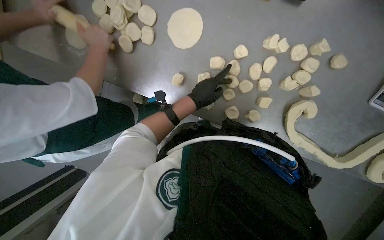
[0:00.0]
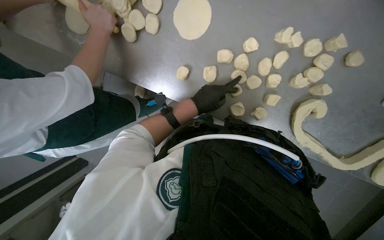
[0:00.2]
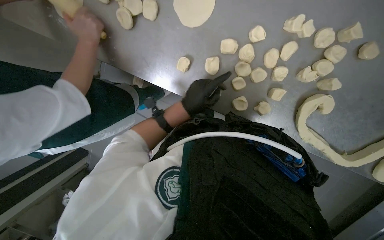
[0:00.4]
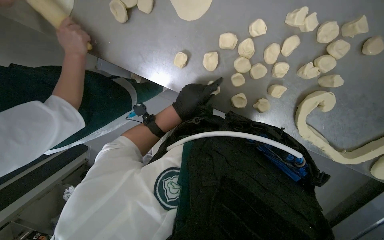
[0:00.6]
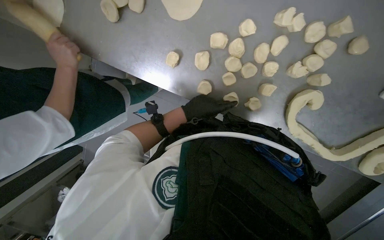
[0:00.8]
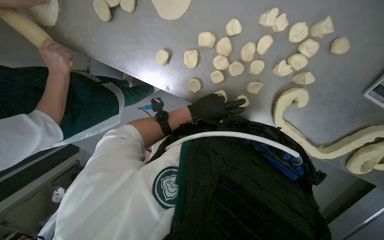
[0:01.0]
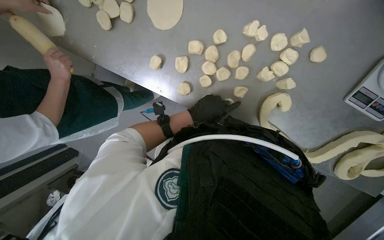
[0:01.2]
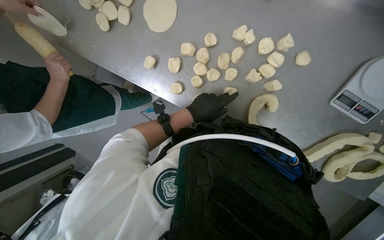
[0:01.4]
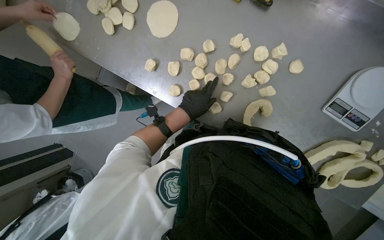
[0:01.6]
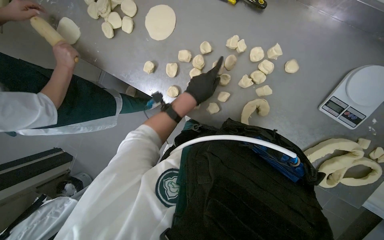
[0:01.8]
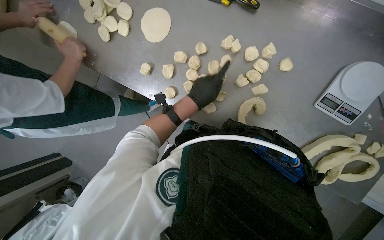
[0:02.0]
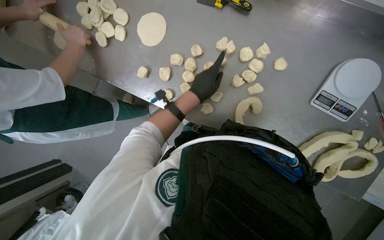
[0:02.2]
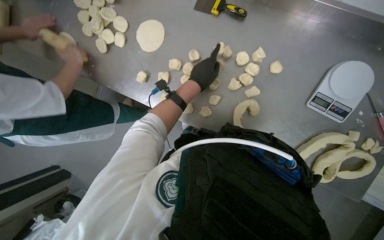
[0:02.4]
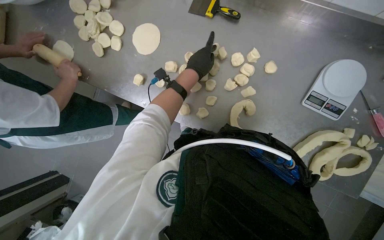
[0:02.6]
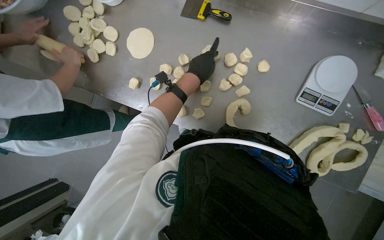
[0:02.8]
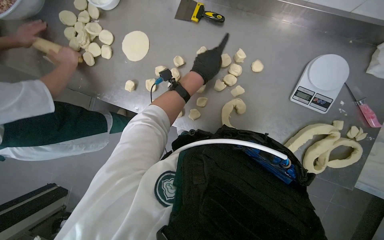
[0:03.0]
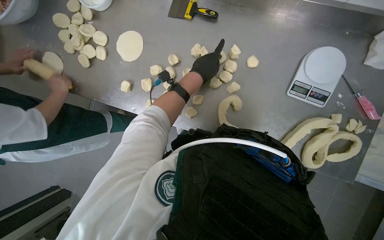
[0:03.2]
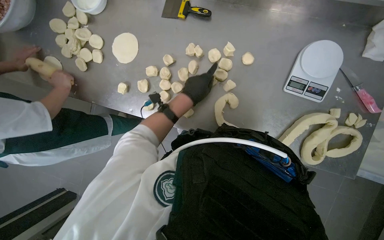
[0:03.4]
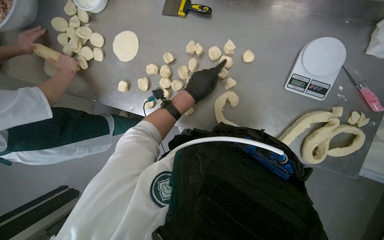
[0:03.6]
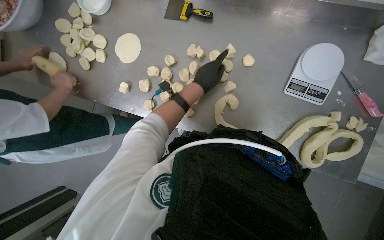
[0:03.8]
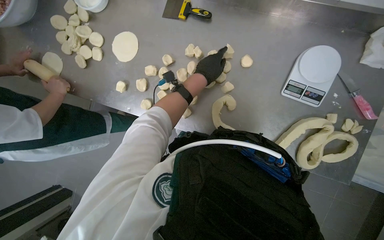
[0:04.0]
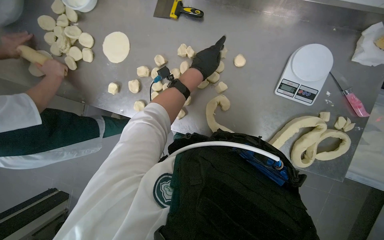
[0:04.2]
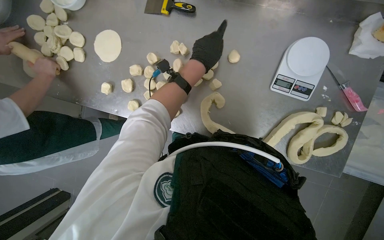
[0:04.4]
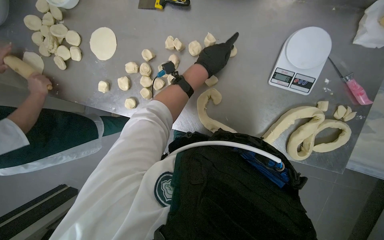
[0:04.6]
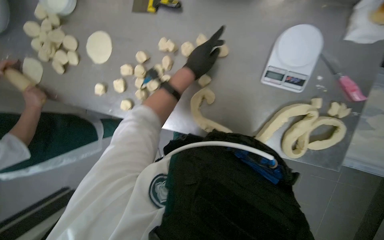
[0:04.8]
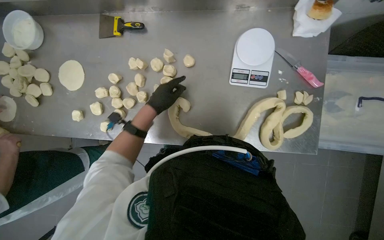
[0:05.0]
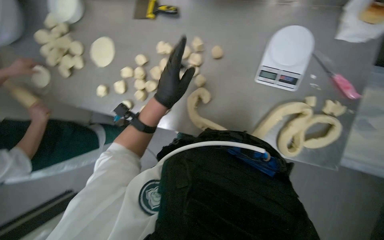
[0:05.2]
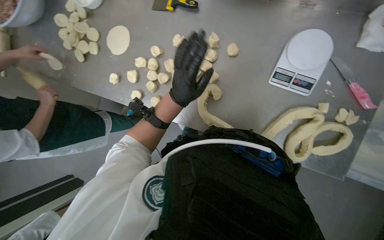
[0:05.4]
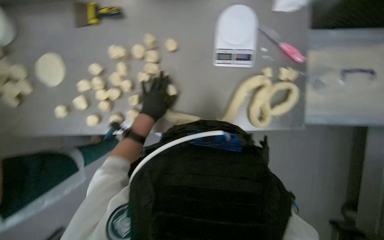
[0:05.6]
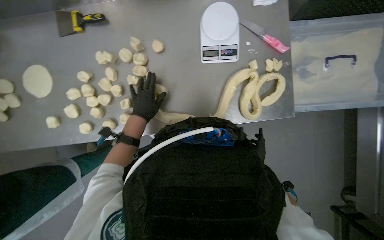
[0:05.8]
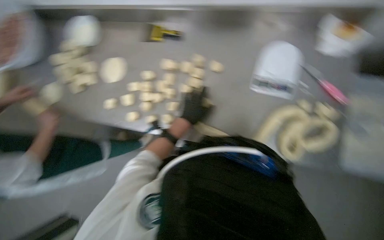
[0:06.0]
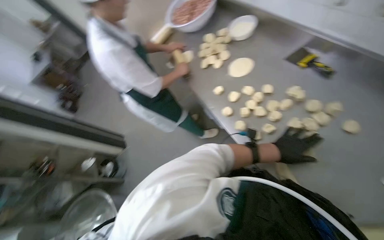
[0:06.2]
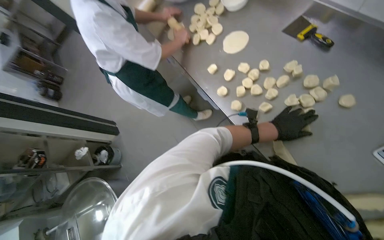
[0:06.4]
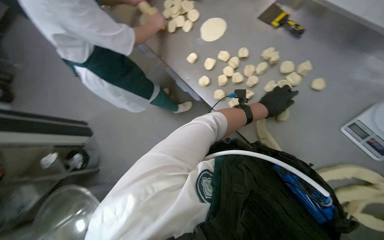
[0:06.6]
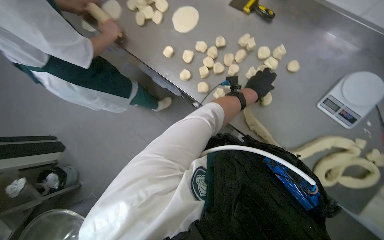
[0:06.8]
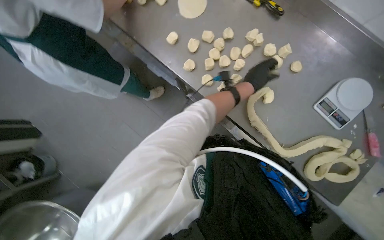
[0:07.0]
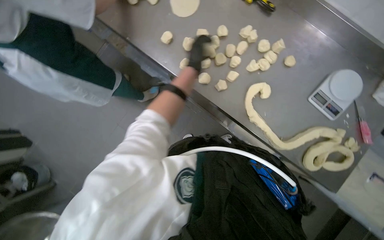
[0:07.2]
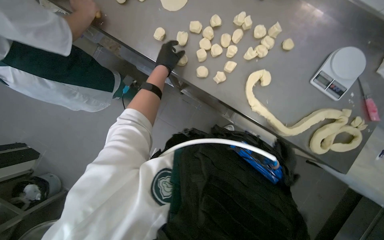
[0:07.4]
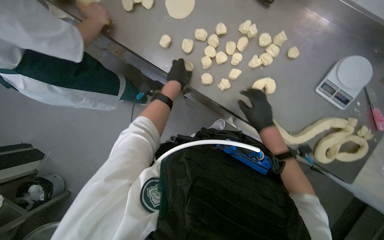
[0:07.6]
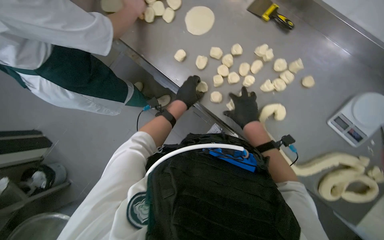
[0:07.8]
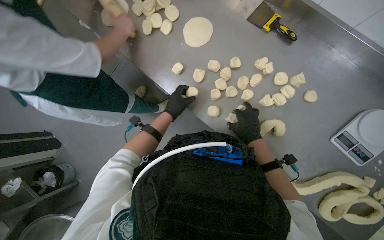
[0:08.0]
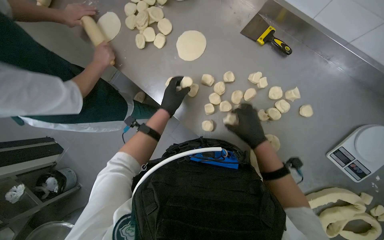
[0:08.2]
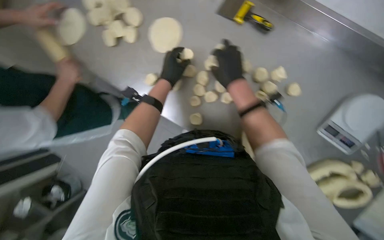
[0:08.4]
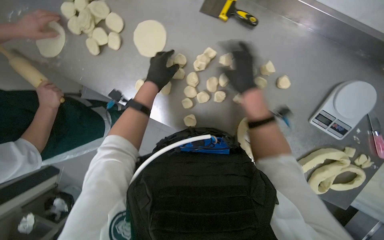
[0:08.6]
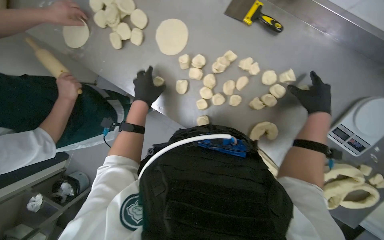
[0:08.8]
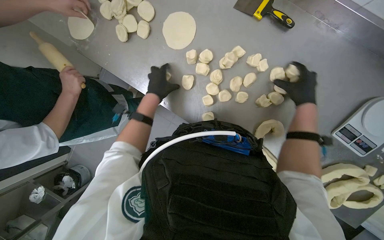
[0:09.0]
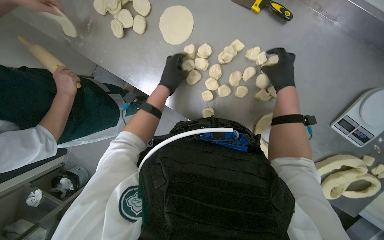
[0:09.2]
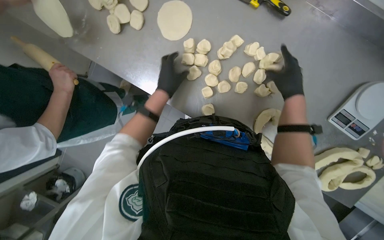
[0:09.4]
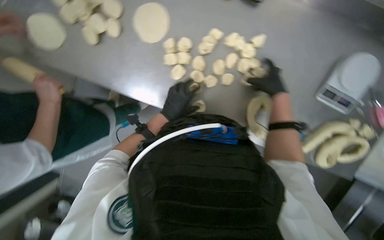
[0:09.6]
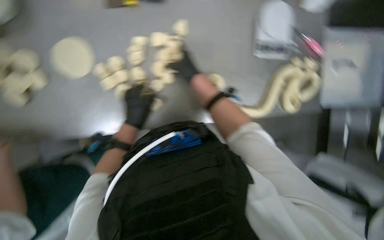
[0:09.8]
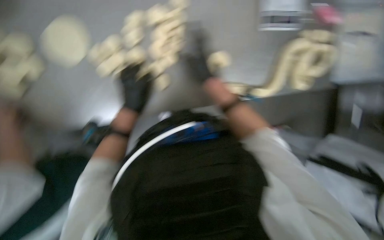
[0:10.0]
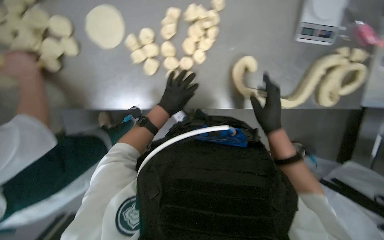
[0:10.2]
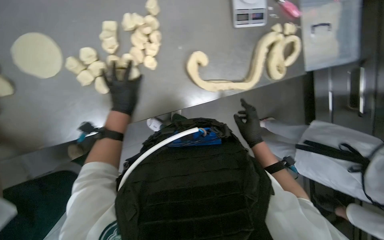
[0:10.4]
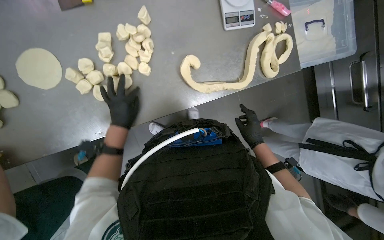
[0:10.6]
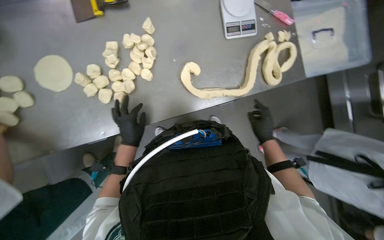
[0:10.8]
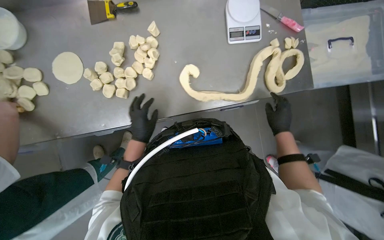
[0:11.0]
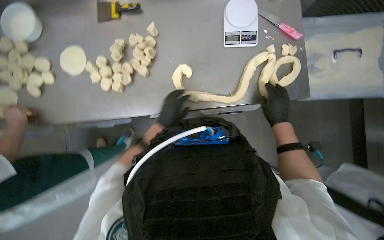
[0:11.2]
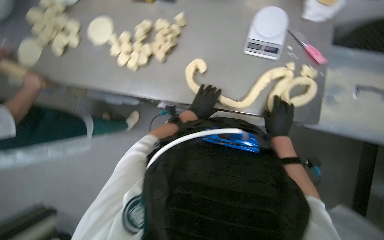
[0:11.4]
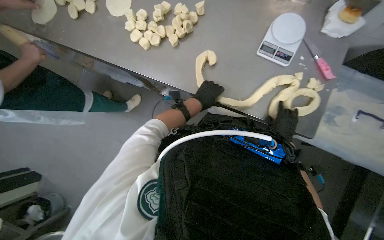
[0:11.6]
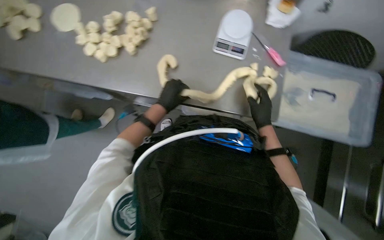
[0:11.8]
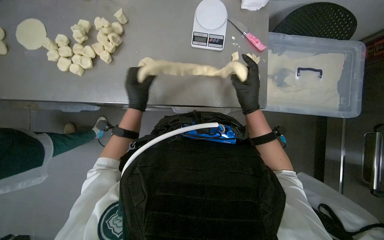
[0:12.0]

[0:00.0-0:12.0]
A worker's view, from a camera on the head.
Job: preparing food.
The whole recording: Shaping and cutting dough into portions. The worker shapes a long piece of dough and then cuts it into smaller portions.
0:04.4 to 0:06.0: The left hand travels down the picture by roughly 20 cm.
0:06.0 to 0:07.6: The camera pitches downward, by approximately 10 degrees.
0:07.6 to 0:09.0: The right hand shifts approximately 35 cm up the picture and to the right.
0:09.0 to 0:10.4: The wearer's head swings roughly 55 degrees to the right. The camera pitches downward, by roughly 15 degrees.
0:10.4 to 0:12.0: The wearer moves roughly 40 cm. The wearer's head swings about 20 degrees to the left.

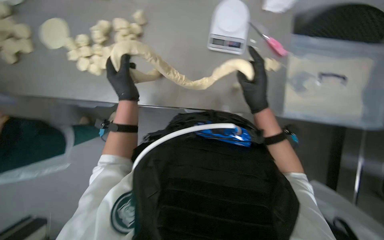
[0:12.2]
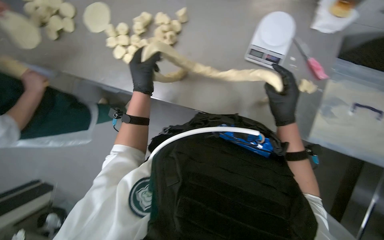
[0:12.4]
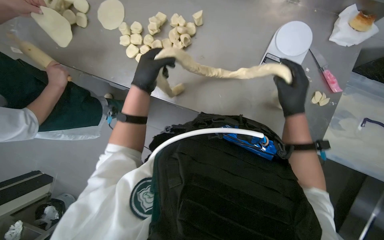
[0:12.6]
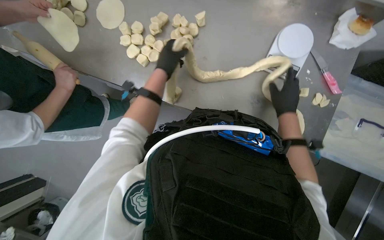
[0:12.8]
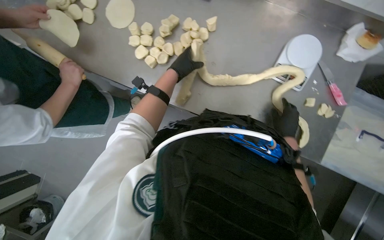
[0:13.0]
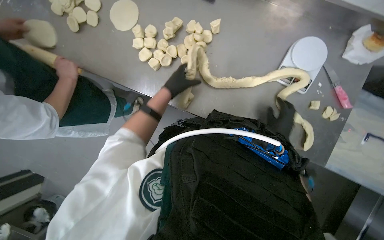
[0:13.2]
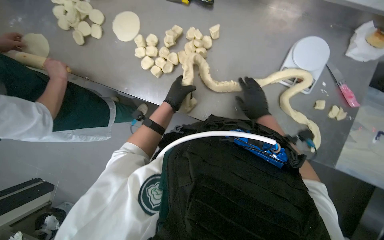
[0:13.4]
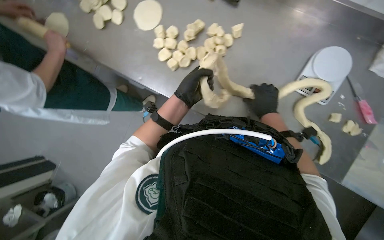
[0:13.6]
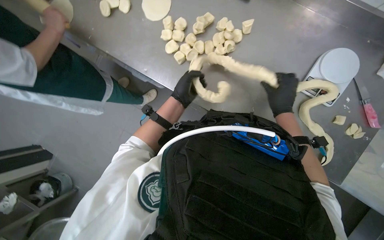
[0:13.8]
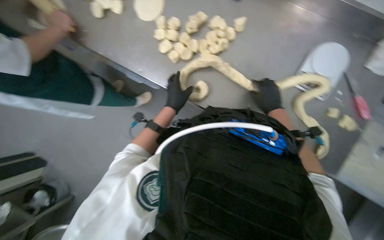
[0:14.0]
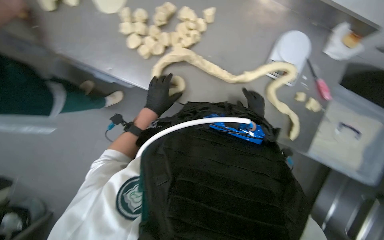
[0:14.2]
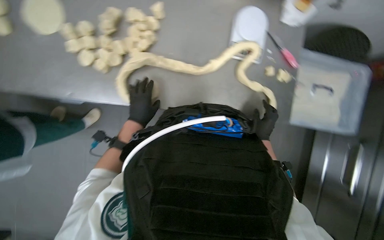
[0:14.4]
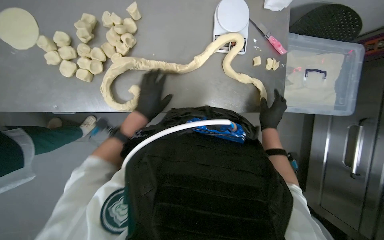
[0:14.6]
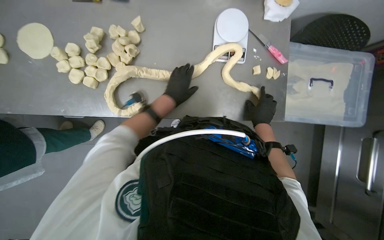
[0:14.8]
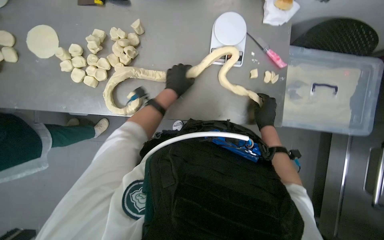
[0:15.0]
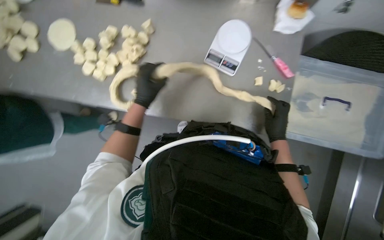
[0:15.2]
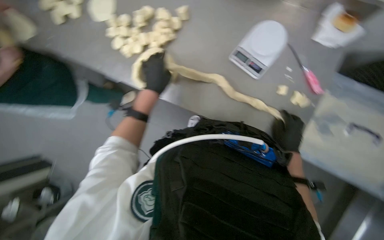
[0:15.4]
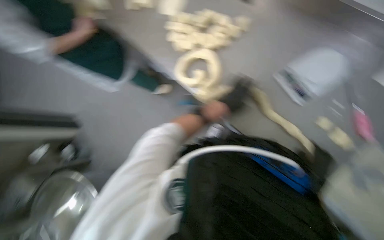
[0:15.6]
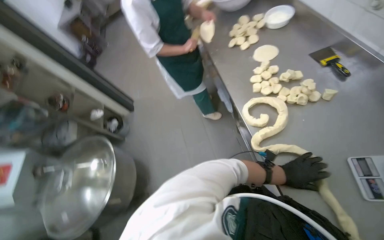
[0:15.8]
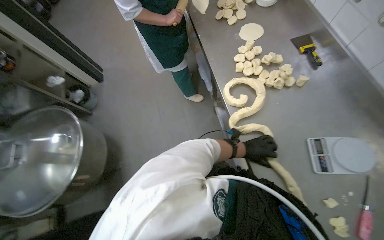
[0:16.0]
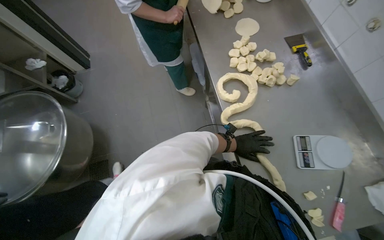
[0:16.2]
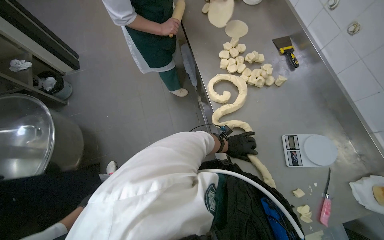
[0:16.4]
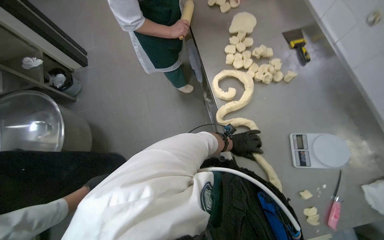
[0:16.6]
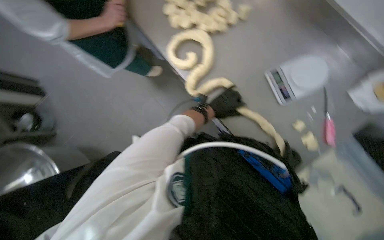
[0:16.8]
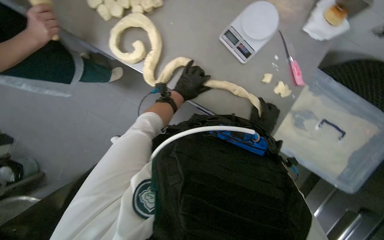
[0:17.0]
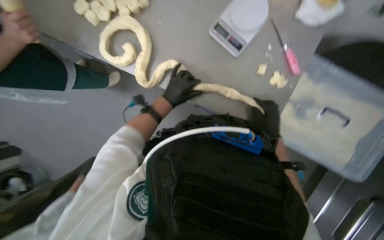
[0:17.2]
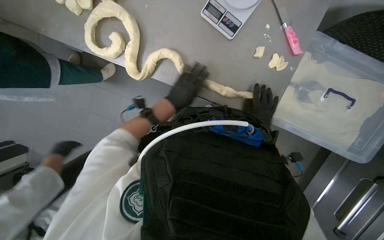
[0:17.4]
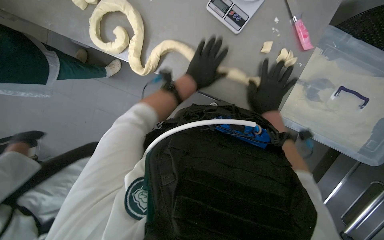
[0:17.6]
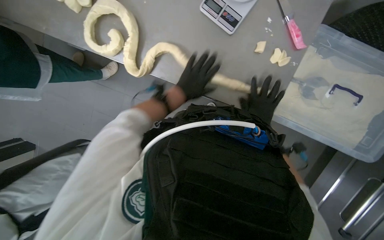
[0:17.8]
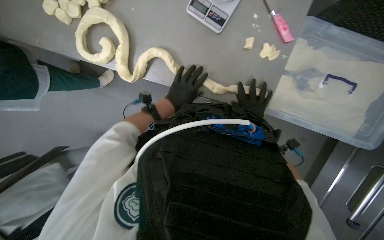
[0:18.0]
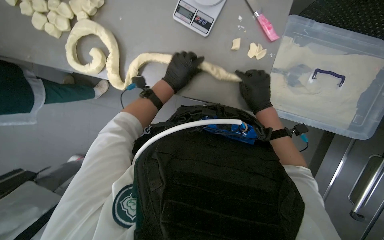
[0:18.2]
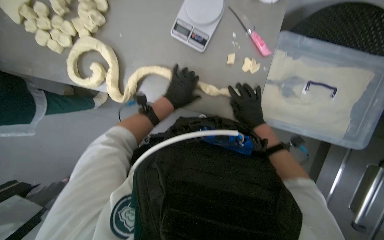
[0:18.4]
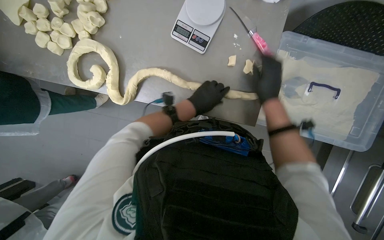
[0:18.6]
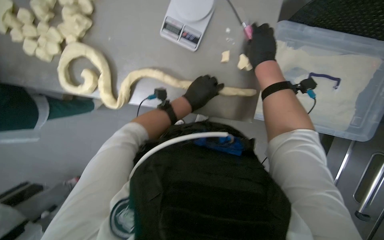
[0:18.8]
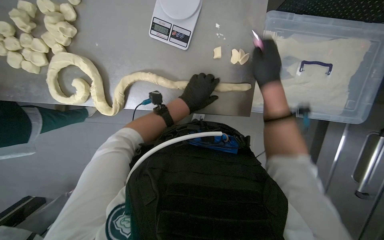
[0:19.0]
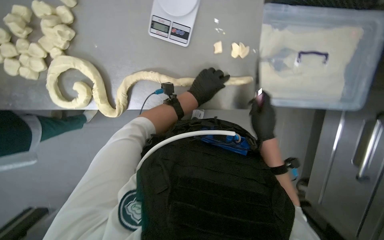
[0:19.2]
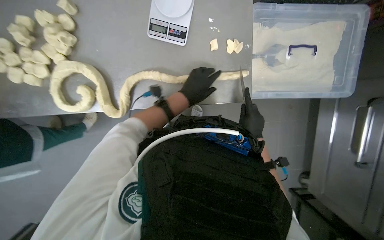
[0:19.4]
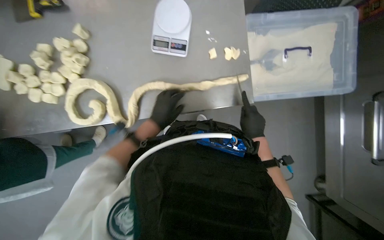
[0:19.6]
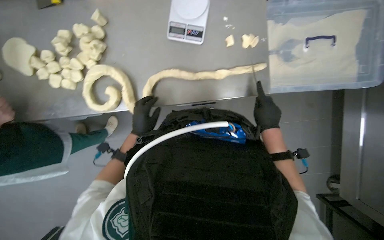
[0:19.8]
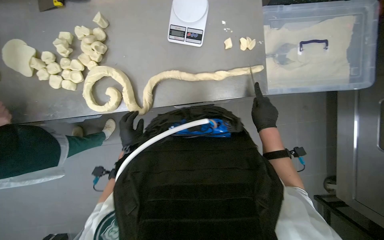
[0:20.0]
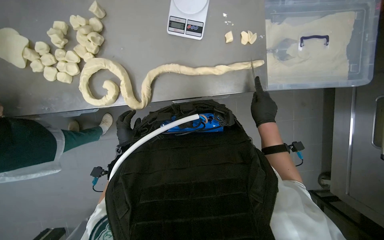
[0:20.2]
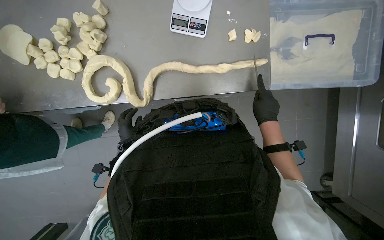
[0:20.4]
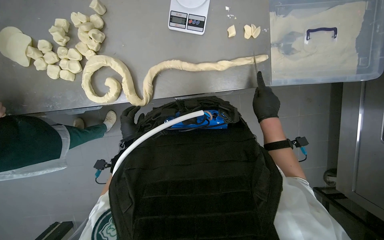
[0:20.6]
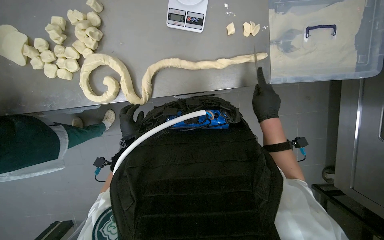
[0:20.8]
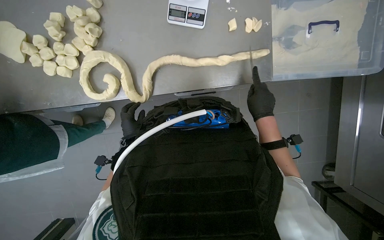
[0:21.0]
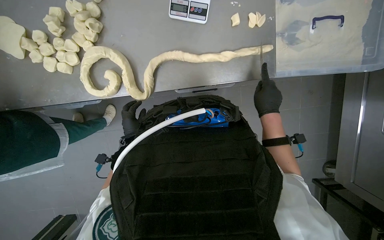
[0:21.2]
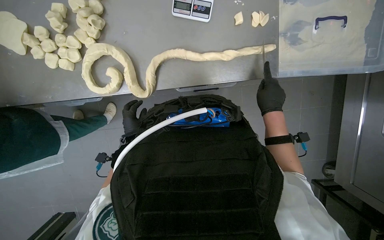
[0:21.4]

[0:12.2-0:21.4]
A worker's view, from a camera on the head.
Job: preparing food.
The whole recording: Shaping and cutting dough into portions. The worker shapes a long piece of dough and then cuts it into smaller portions.
0:15.2 to 0:16.8: The view tilts approximately 15 degrees downward.
0:16.8 to 0:18.4: Everything in view rotates about 40 degrees counterclockwise.
0:18.4 to 0:19.8: The left hand moves to the left and down the picture, roughly 25 cm, while the right hand moves roughly 20 cm up the picture and comes back.
0:19.8 to 0:21.4: The left hand goes roughly 10 cm farther from the camera and to the left.
